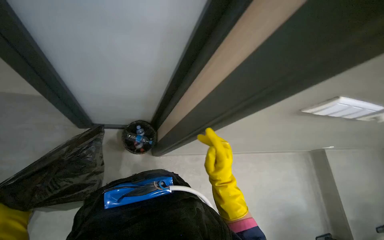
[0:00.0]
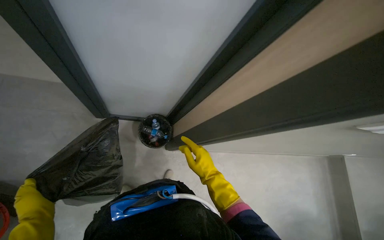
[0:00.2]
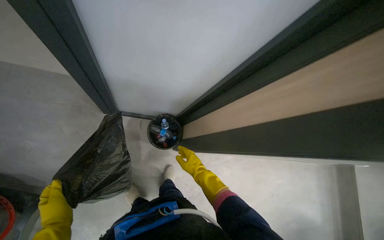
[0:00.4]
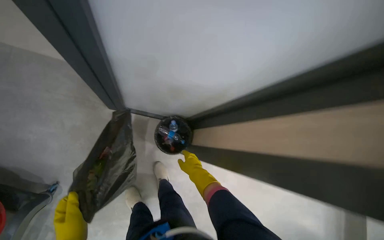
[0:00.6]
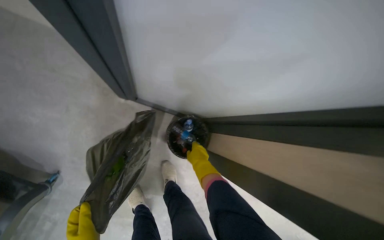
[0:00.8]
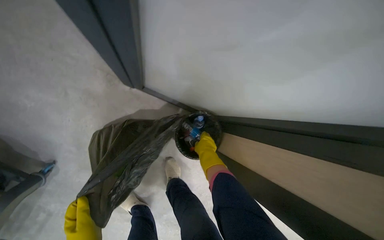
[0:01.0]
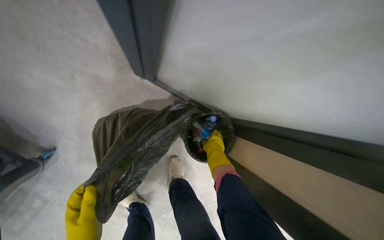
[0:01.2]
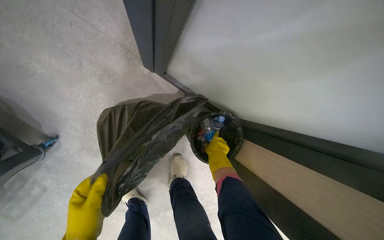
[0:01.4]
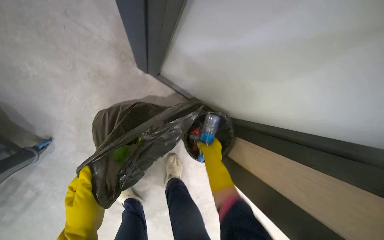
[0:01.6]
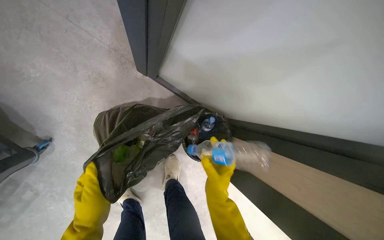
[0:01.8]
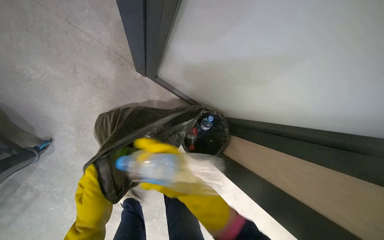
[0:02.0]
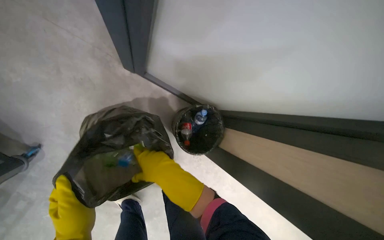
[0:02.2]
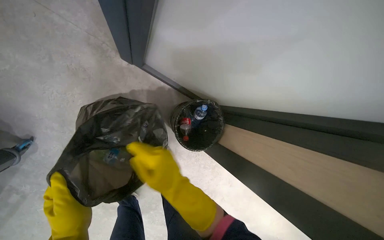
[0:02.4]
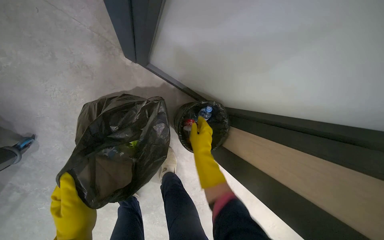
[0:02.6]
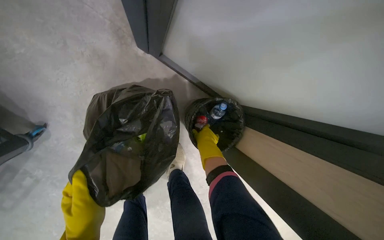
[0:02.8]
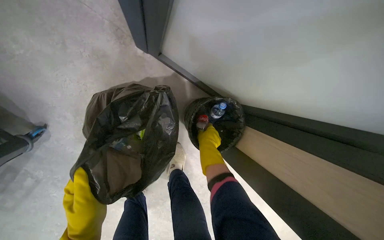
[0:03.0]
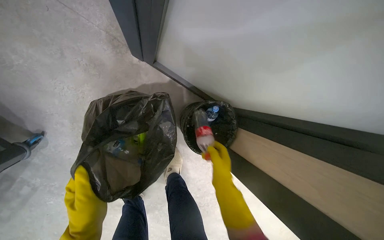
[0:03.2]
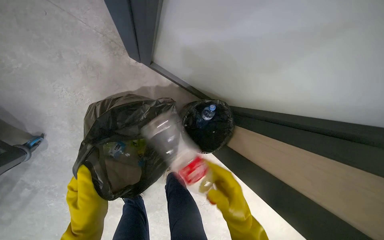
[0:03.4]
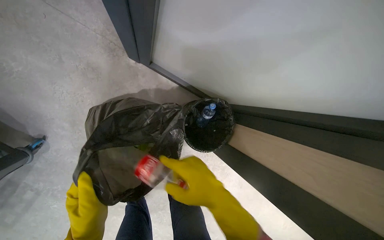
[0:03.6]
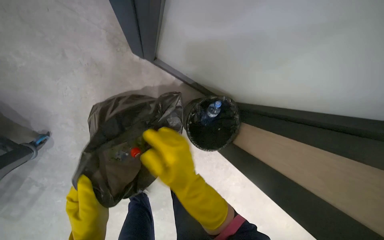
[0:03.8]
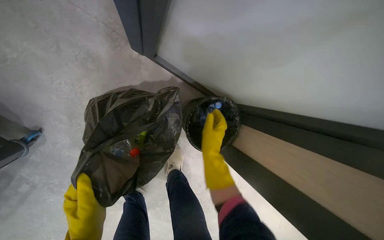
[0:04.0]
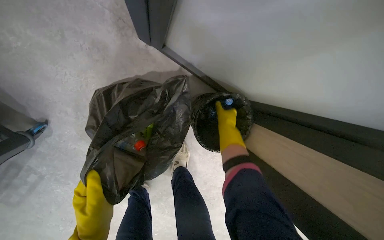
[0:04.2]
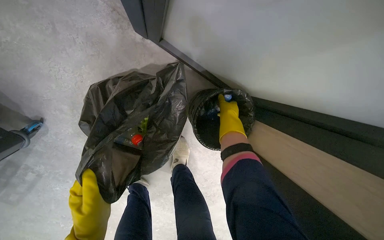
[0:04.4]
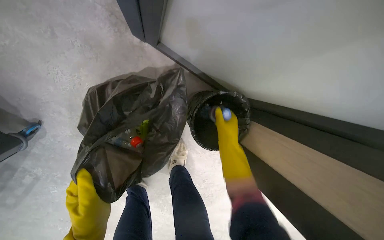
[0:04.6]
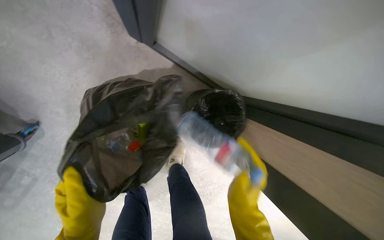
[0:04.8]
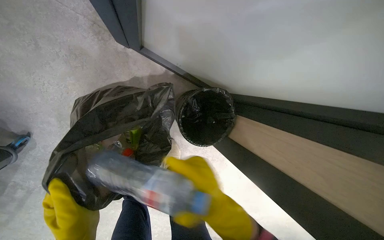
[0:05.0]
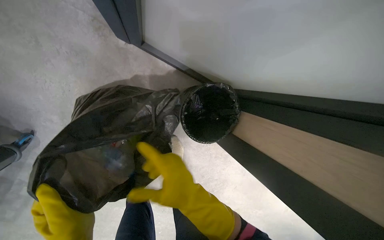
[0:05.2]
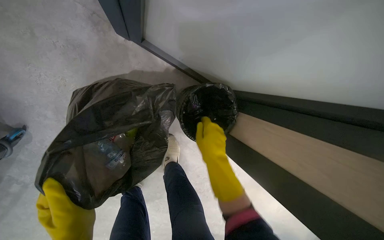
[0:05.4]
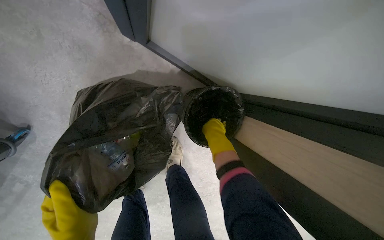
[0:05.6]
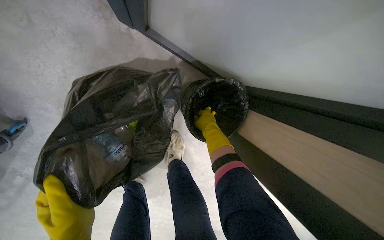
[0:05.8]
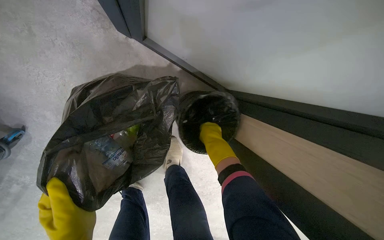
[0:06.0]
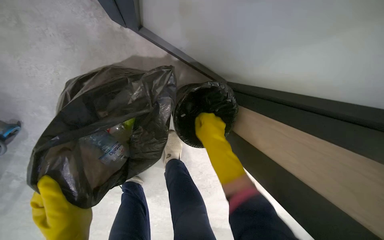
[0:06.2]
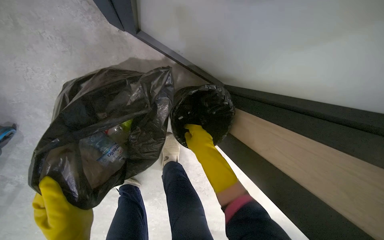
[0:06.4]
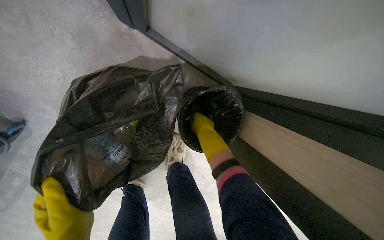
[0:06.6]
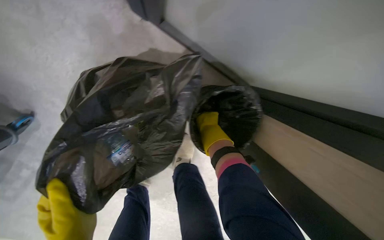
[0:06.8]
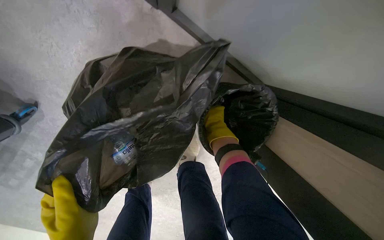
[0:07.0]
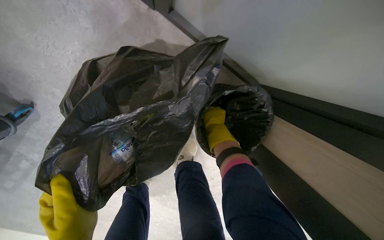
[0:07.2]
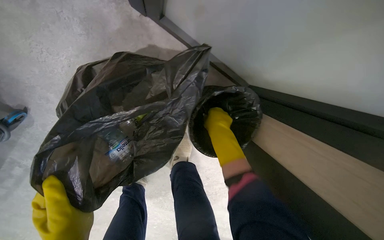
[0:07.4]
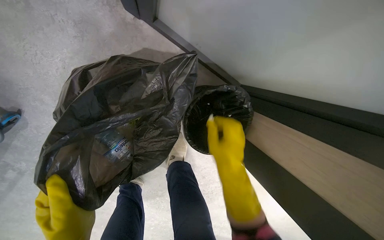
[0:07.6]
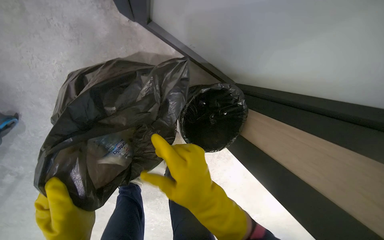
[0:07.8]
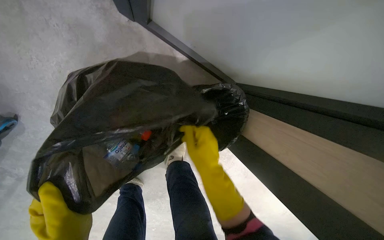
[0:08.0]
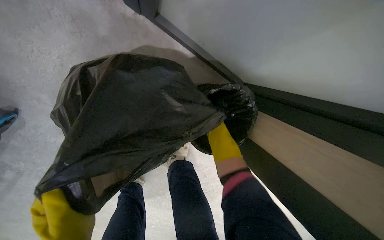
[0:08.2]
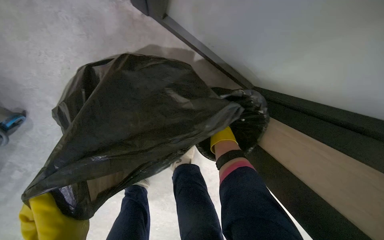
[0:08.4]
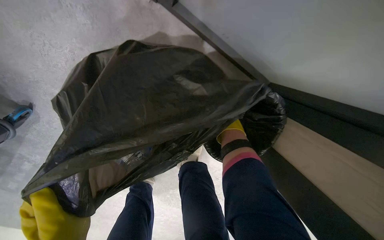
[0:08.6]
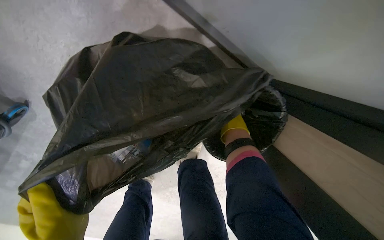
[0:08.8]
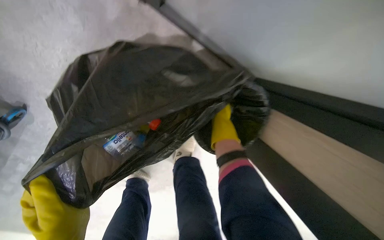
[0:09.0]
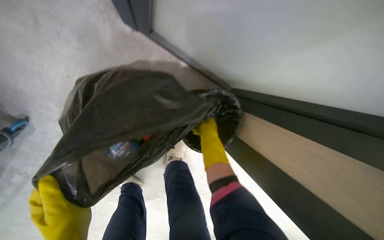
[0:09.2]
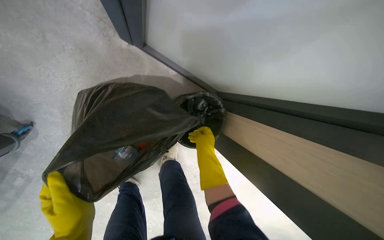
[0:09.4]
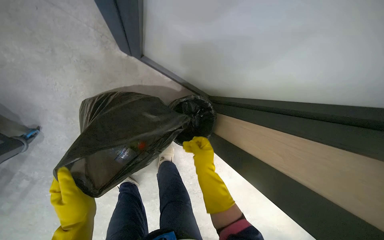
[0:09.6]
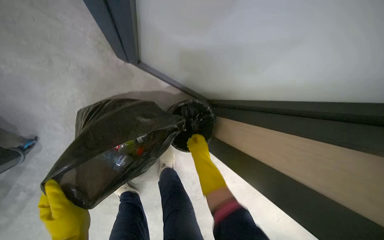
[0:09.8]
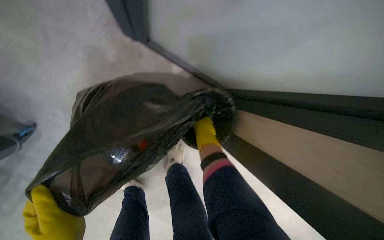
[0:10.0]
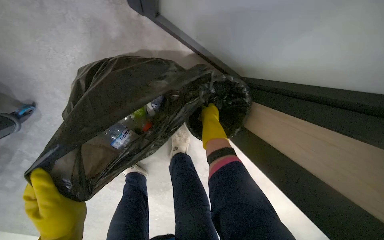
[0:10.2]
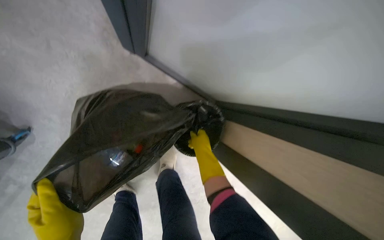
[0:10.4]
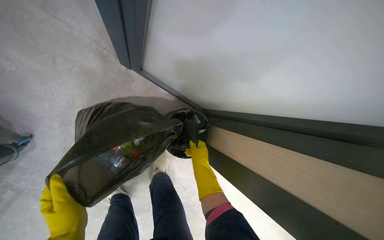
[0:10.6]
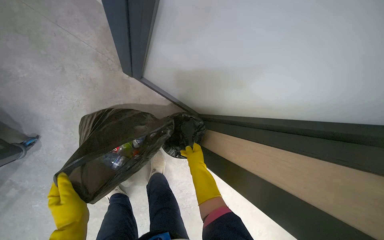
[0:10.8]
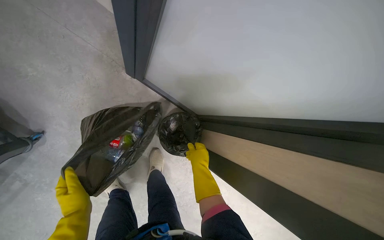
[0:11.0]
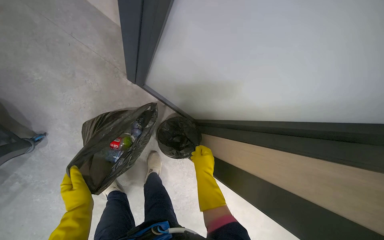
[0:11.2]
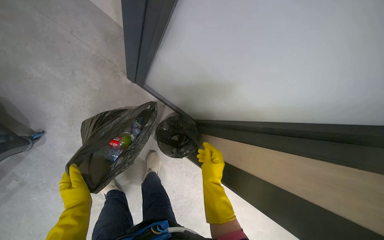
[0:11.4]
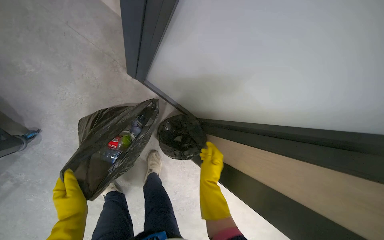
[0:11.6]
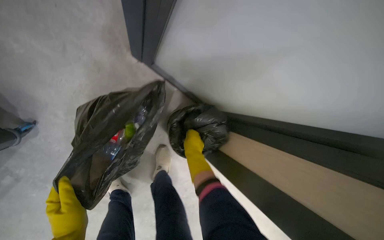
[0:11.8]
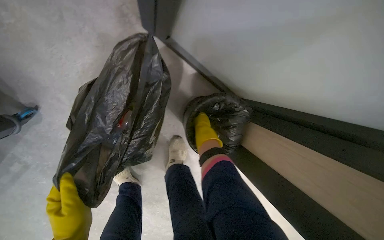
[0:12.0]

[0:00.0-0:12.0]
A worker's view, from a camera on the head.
Job: organizing items.
The whole recording: Collecting Trash. The worker removes trash from a trash bin and places it into a large black garbage bag.
0:00.0 to 0:01.6: The wearer moves roughly 60 cm. The scene turns roughly 30 degrees clockwise in the picture.
0:01.6 to 0:03.0: The right hand goes nearer to the camera and returns, some 20 cm each way.
0:04.4 to 0:06.0: The right hand moves down the picture, about 10 cm, and moves approximately 30 cm nearer to the camera and comes back.
0:06.0 to 0:07.6: The right hand goes nearer and farther, some 20 cm each way, reversing 2 times.
0:07.6 to 0:09.0: The right hand shifts some 25 cm farther from the camera.
0:10.4 to 0:12.0: The right hand travels farther from the camera by roughly 15 cm.

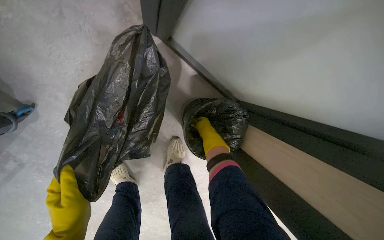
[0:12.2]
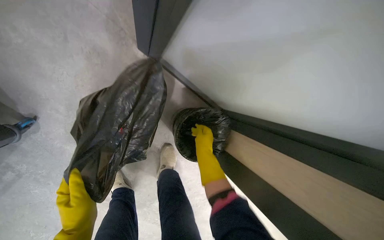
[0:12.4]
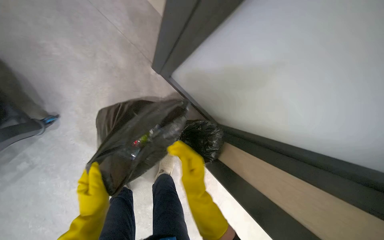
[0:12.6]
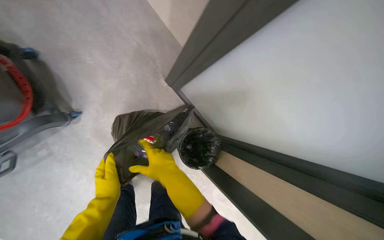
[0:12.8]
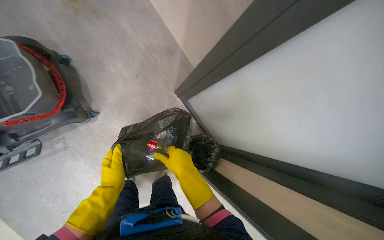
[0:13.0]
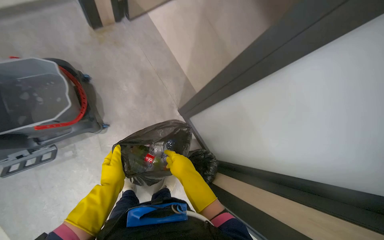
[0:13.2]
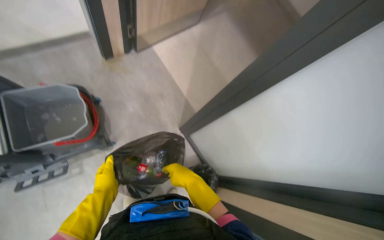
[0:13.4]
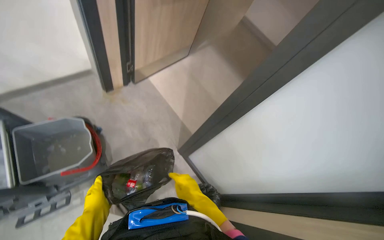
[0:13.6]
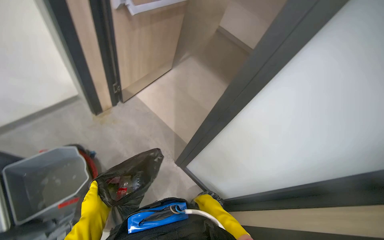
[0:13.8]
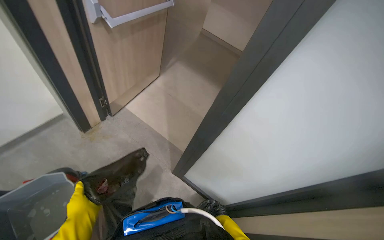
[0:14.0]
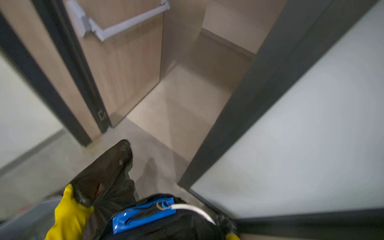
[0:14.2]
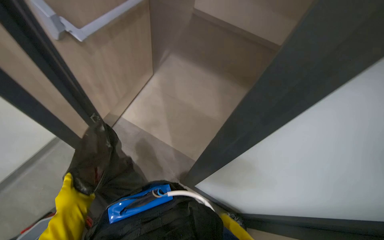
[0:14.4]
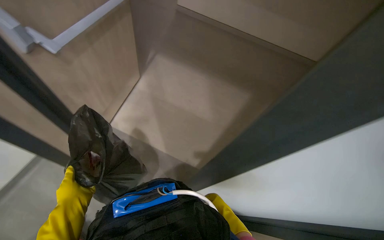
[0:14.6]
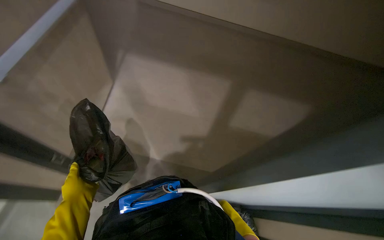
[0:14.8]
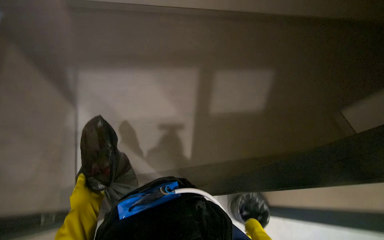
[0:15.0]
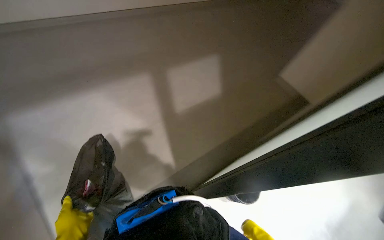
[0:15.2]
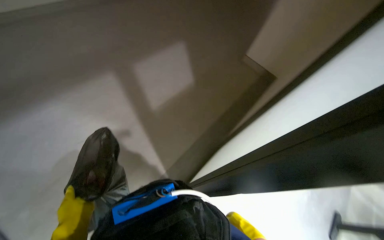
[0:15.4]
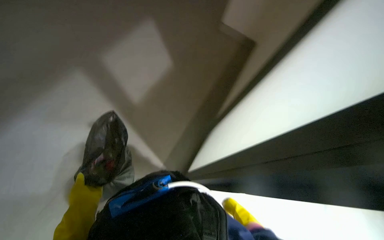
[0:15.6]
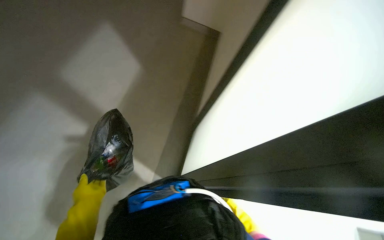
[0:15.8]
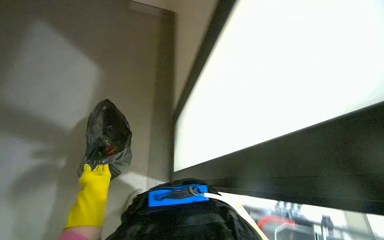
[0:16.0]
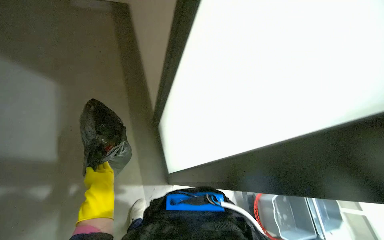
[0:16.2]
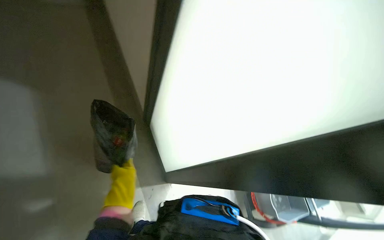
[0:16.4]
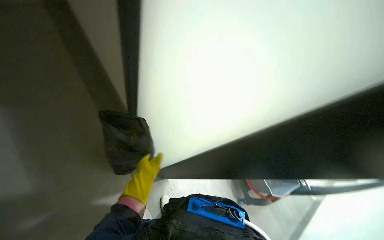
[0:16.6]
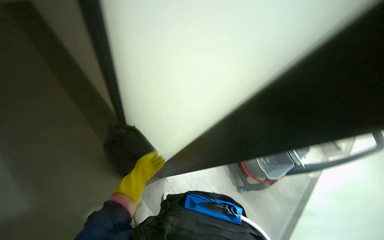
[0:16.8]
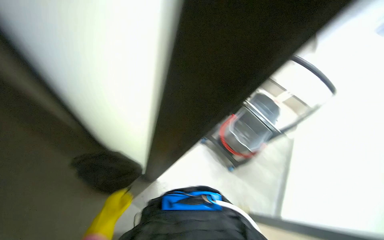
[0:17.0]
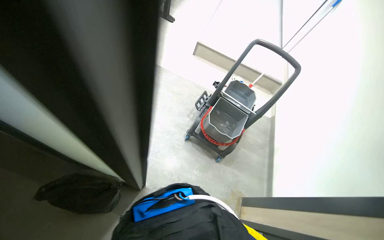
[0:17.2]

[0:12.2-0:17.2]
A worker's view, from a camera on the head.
Job: organizing items.
The whole recording: Collecting Trash. The worker removes trash from a trash bin and places it into a large black garbage bag.
0:12.2 to 0:13.8: The camera is carried some 60 cm. The wearer looks about 45 degrees further upward.
0:13.8 to 0:15.6: The view tilts approximately 20 degrees upward.
0:15.6 to 0:17.2: The wearer's head swings some 30 degrees to the right.

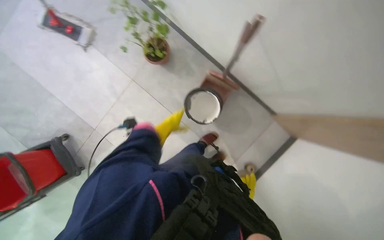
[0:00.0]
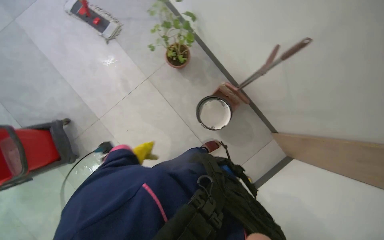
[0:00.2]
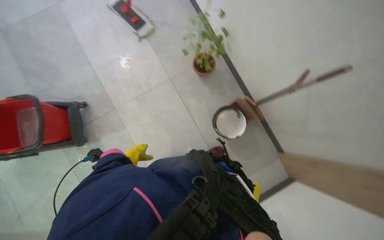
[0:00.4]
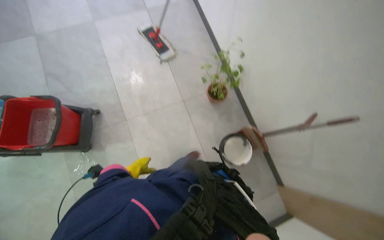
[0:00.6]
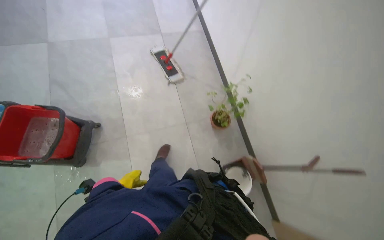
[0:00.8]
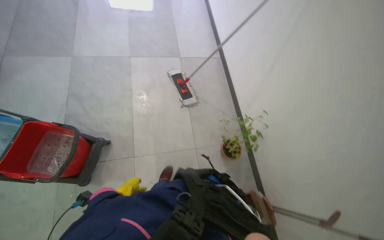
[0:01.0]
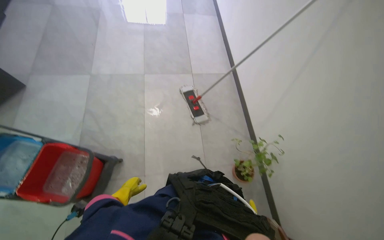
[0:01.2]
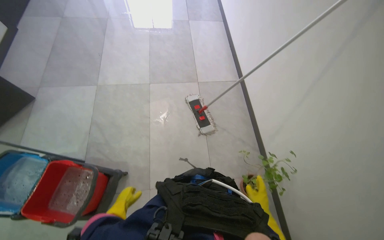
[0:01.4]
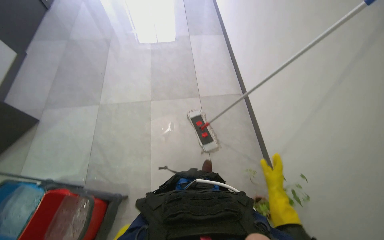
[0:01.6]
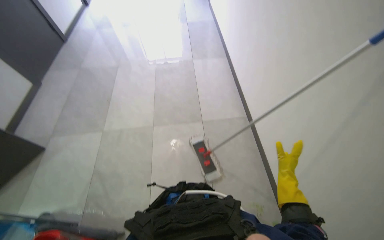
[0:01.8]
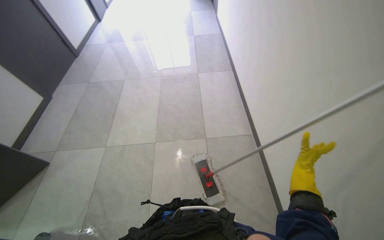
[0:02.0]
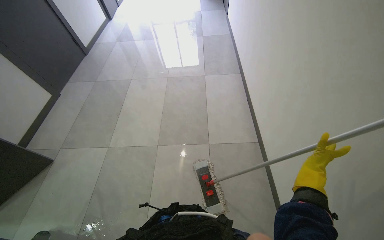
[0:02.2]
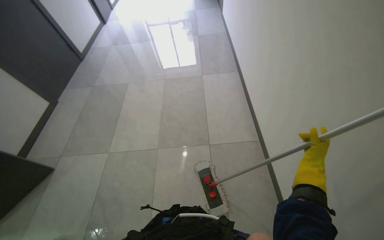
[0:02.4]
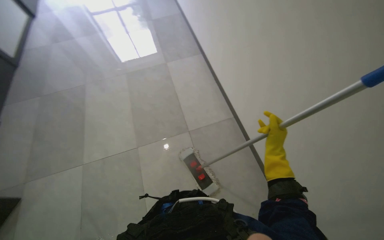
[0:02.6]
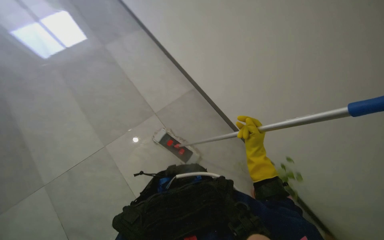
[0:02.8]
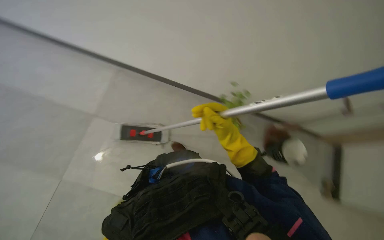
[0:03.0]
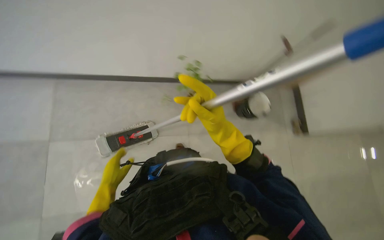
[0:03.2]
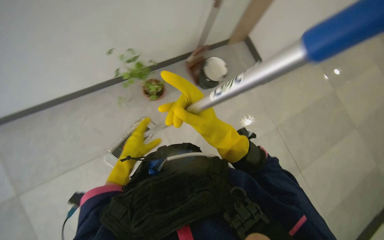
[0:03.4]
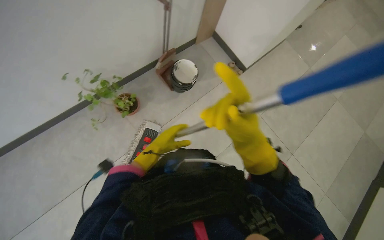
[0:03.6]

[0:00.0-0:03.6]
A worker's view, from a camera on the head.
Job: mopping floor.
The whole recording: Mopping floor. The worker mops the floor with a mop and bucket.
0:00.0 to 0:01.8: The camera travels roughly 60 cm. The camera pitches upward, by roughly 50 degrees. Everything in view rotates roughly 40 degrees clockwise.
0:01.8 to 0:03.6: The head turns to the right by some 95 degrees. The view tips downward by some 20 degrees.
